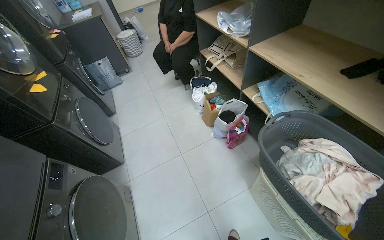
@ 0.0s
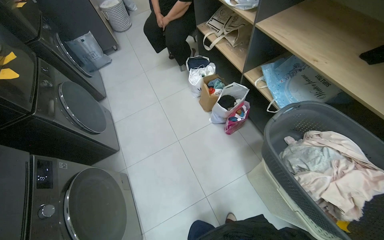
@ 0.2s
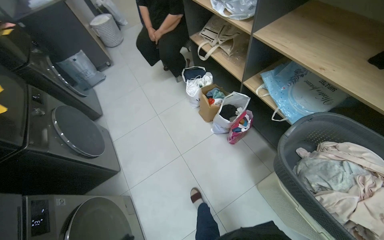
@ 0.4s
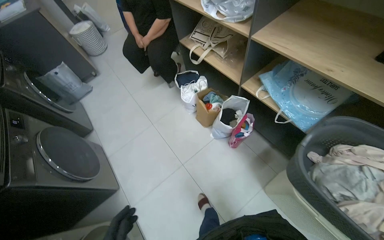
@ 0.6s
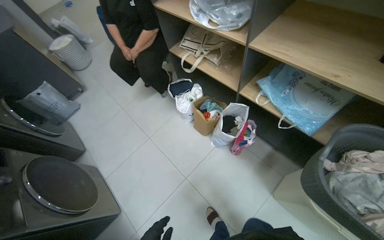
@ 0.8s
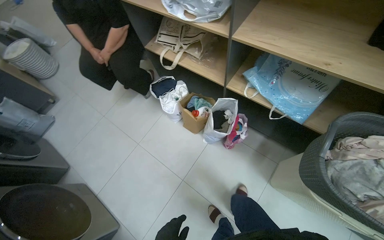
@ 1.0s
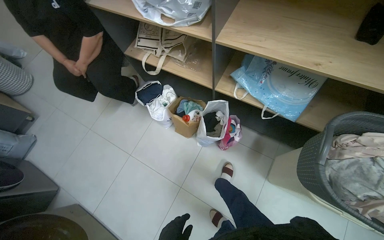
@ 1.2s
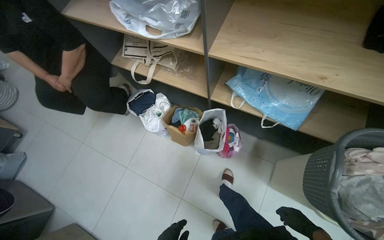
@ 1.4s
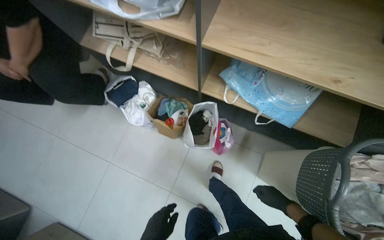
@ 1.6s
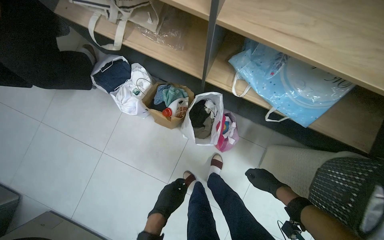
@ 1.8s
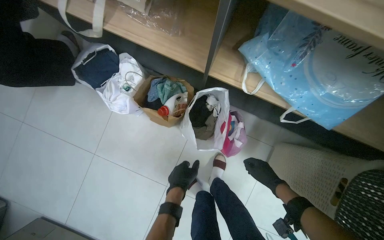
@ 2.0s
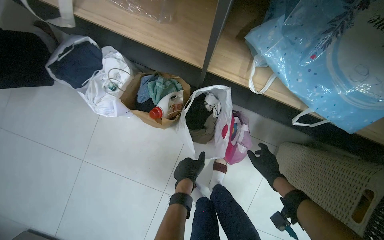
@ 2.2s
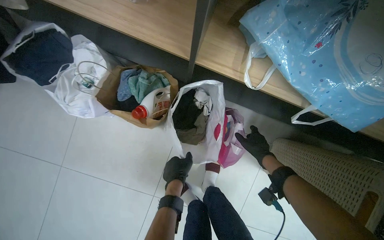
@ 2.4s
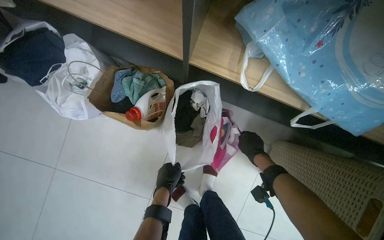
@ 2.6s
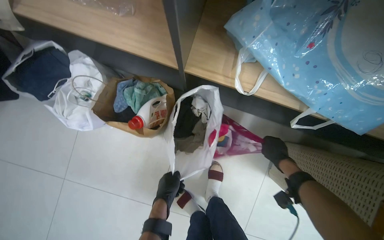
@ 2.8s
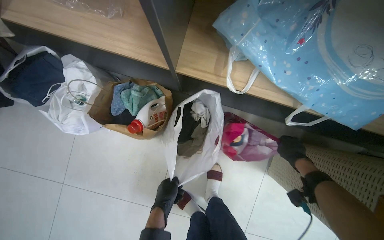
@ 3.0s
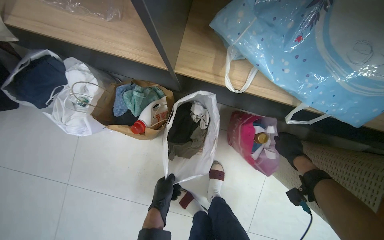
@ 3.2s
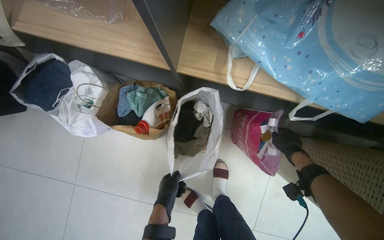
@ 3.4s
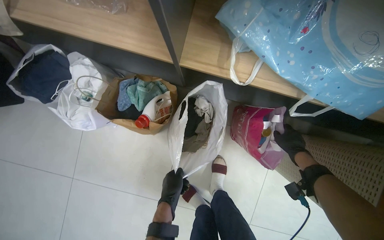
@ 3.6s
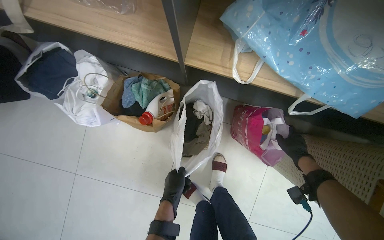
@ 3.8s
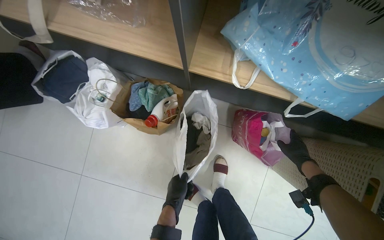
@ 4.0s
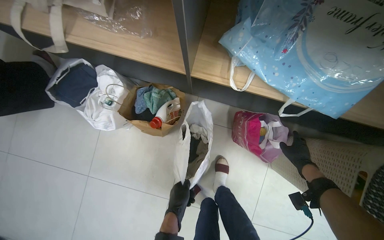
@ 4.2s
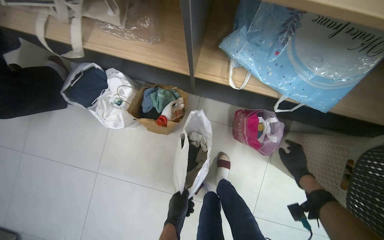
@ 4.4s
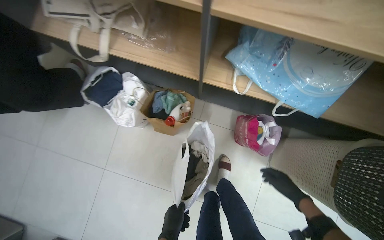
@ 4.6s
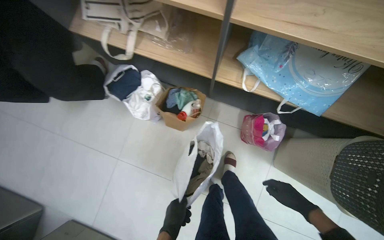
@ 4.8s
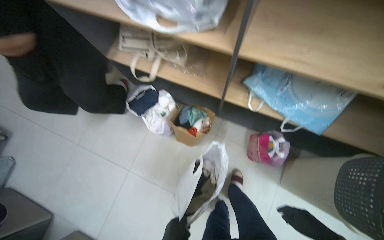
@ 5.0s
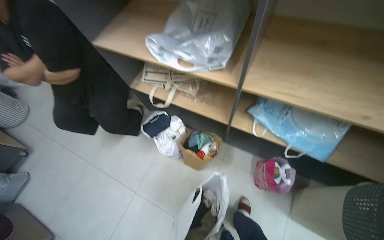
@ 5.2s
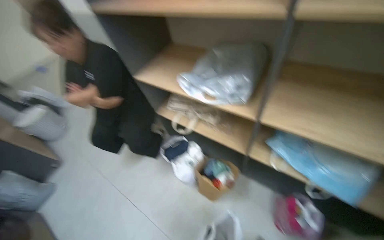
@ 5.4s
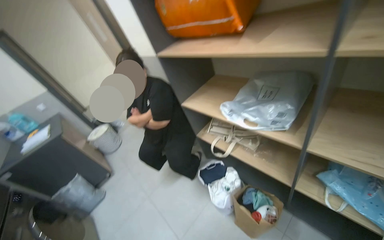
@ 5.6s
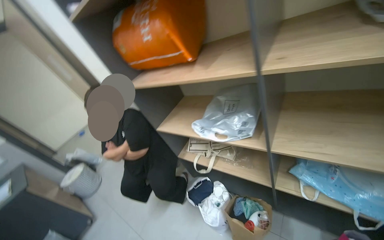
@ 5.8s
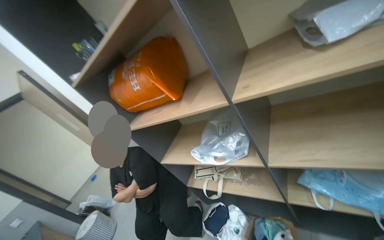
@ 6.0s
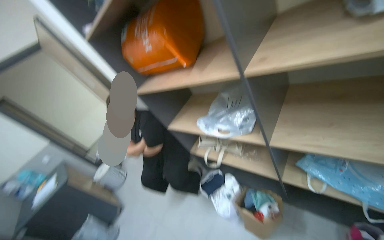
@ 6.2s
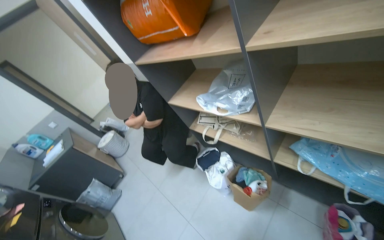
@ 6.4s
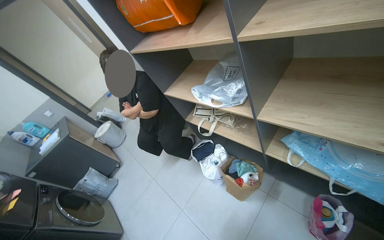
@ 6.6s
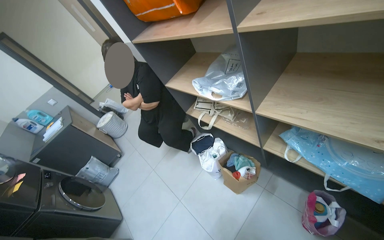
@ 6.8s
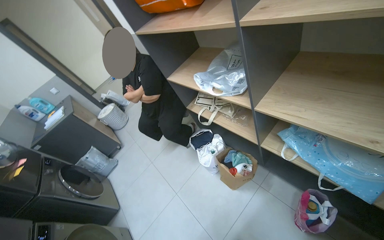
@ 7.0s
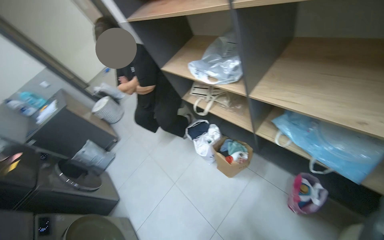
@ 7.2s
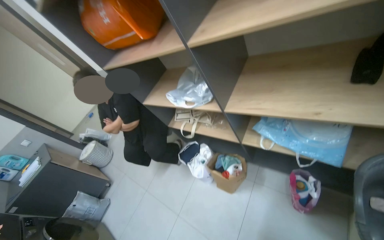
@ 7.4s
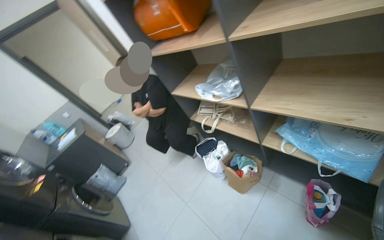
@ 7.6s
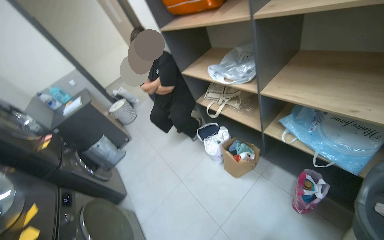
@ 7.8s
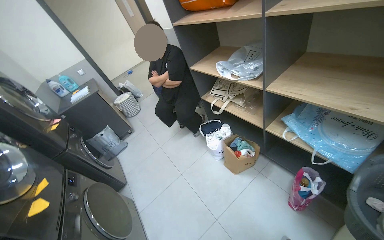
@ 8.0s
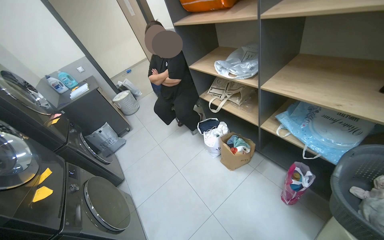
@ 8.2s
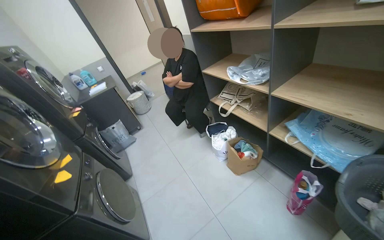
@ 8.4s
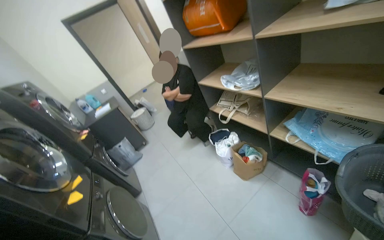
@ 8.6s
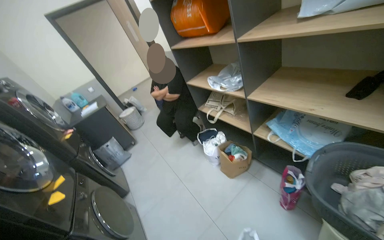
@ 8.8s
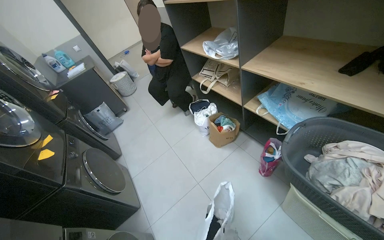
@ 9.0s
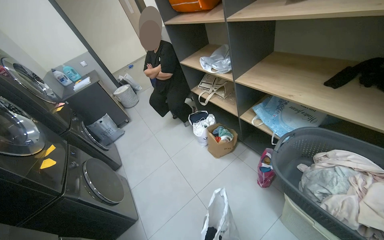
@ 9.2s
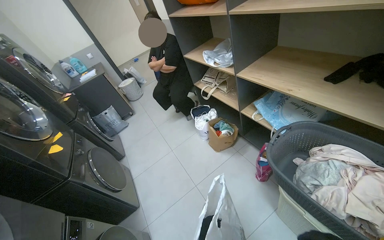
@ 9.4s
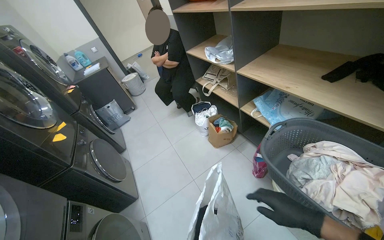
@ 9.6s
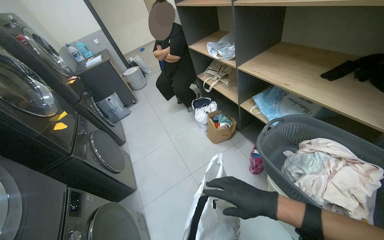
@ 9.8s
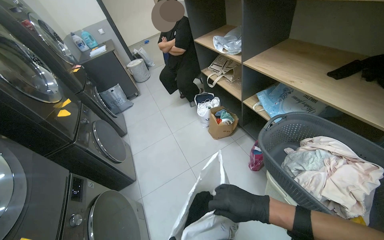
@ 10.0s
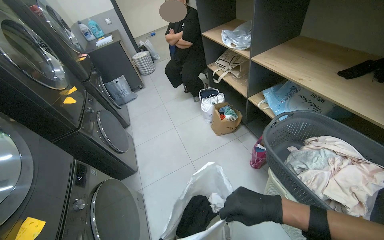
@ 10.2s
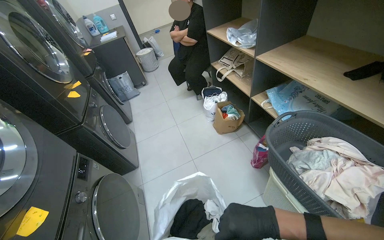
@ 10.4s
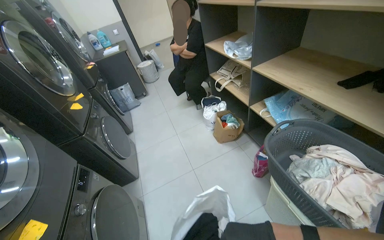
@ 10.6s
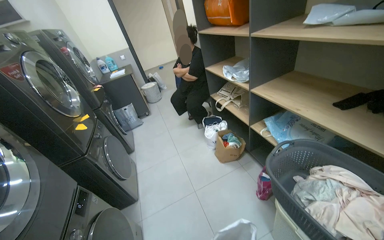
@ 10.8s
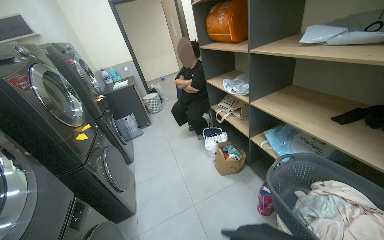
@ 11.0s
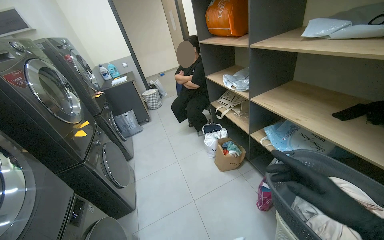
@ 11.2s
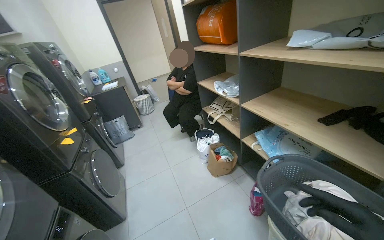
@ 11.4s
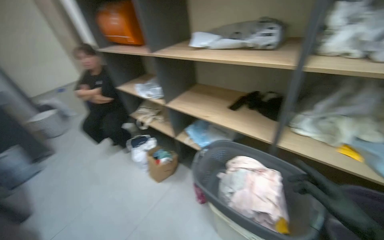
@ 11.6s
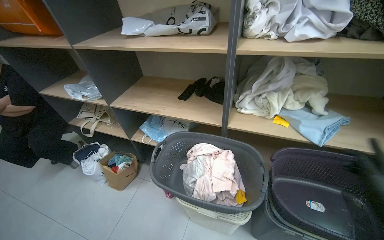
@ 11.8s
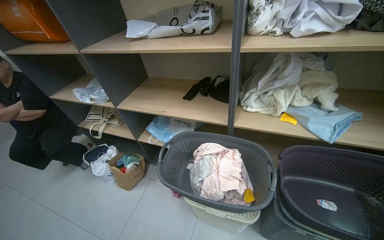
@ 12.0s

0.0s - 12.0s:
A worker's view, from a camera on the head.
Job: managing laundry.
The whole recording: Handling and sorting laundry. The worker moves the laundry basket, then sorts and places clothes into bags and worker takes clothes from the plastic bag and loads them into the laundry machine.
0.0s - 1.6s: The camera is carried approximately 80 cm. The head turns to the right by approximately 40 degrees. The view tips downward by approximately 20 degrees.
1.6s - 3.0s: The camera travels roughly 40 cm. The view tilts approximately 15 degrees downward.
3.0s - 4.4s: The right hand travels down the picture by approximately 10 cm.
4.4s - 6.0s: The wearer moves about 60 cm. The view swings roughly 25 degrees to the left. The camera pitches upward, by about 60 degrees.
6.0s - 7.6s: The view tips downward by roughly 20 degrees.
10.4s - 12.0s: The wearer's head swings approximately 45 degrees to the right. The wearer looks some 10 degrees further upward.

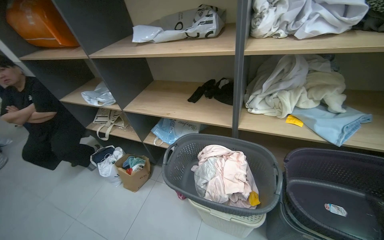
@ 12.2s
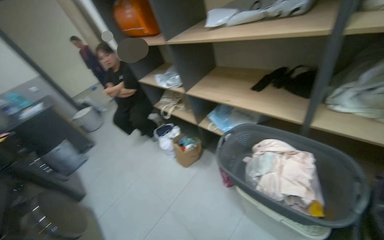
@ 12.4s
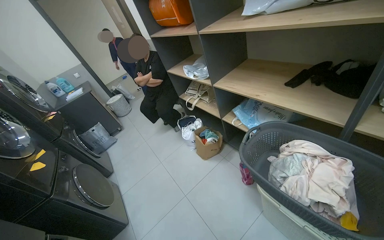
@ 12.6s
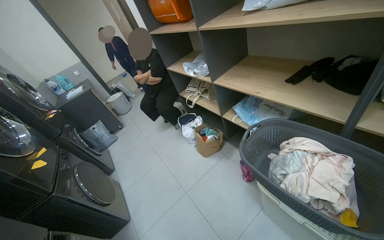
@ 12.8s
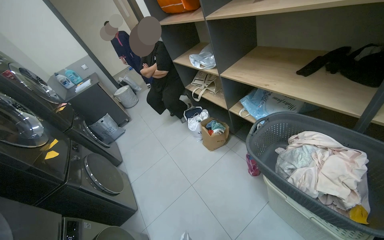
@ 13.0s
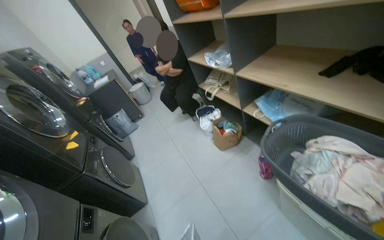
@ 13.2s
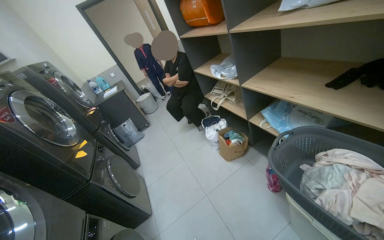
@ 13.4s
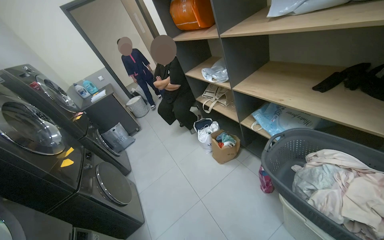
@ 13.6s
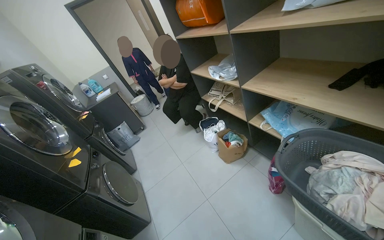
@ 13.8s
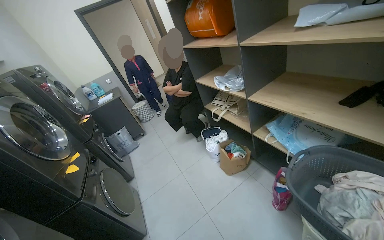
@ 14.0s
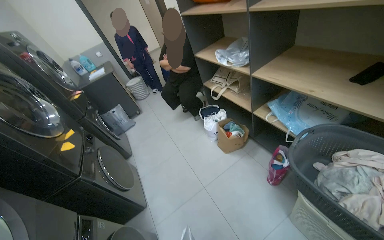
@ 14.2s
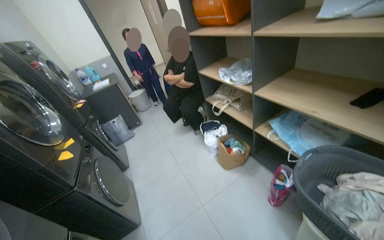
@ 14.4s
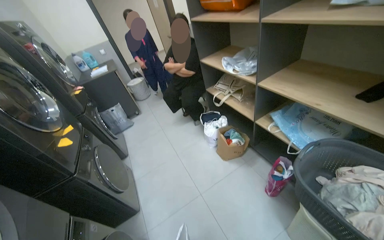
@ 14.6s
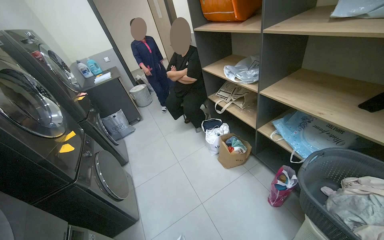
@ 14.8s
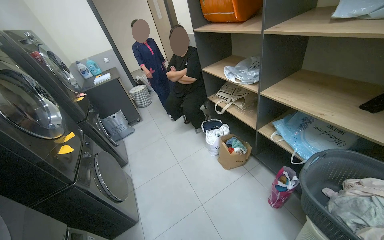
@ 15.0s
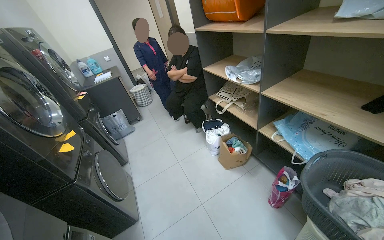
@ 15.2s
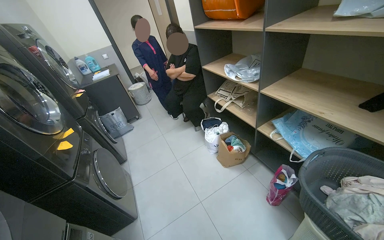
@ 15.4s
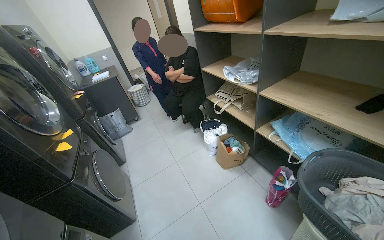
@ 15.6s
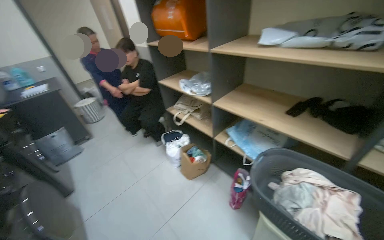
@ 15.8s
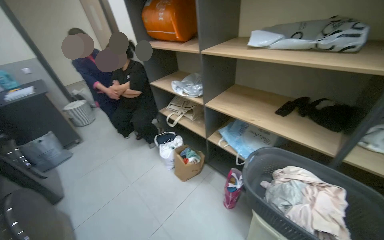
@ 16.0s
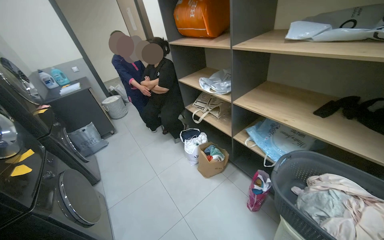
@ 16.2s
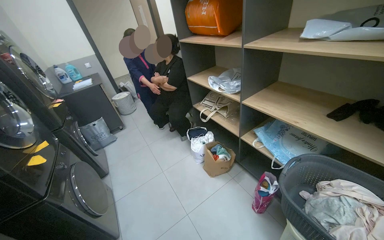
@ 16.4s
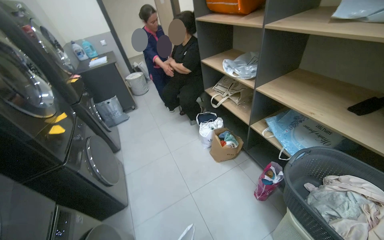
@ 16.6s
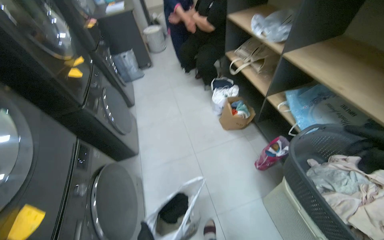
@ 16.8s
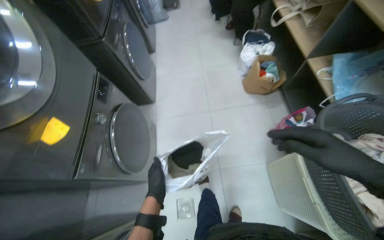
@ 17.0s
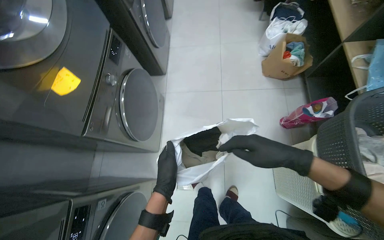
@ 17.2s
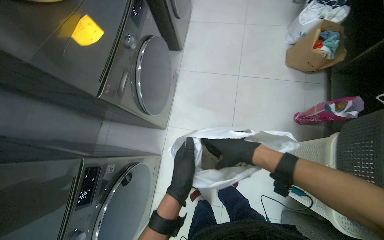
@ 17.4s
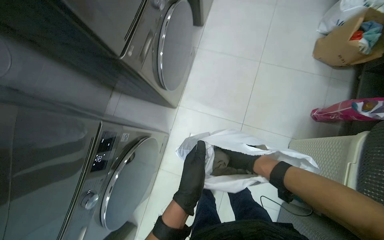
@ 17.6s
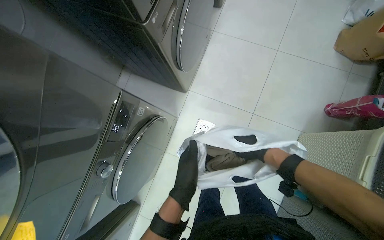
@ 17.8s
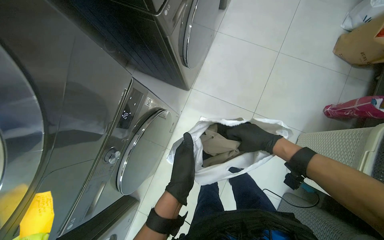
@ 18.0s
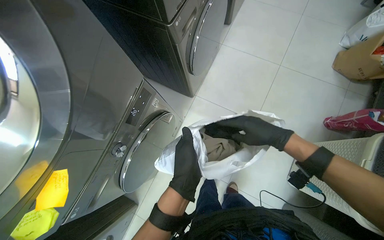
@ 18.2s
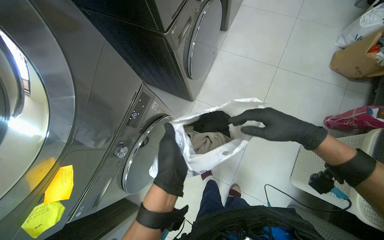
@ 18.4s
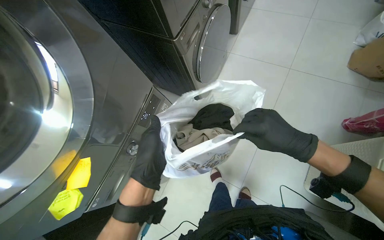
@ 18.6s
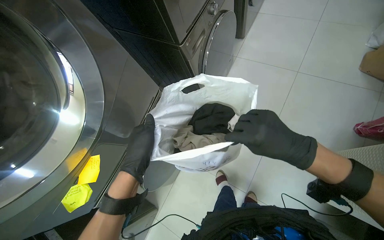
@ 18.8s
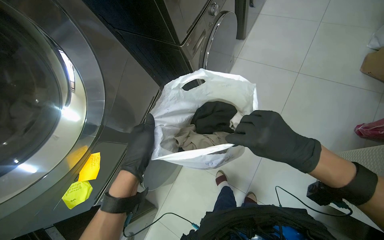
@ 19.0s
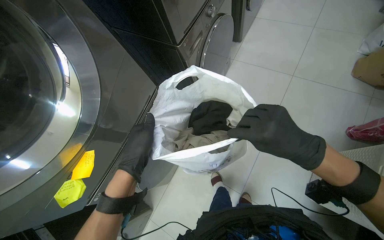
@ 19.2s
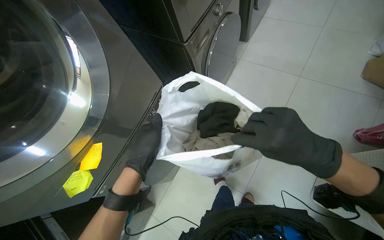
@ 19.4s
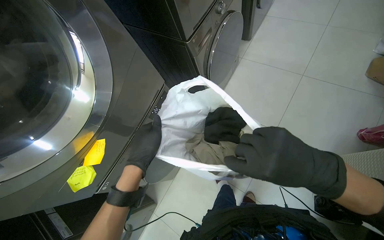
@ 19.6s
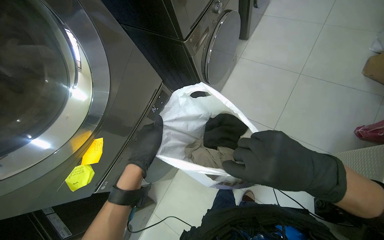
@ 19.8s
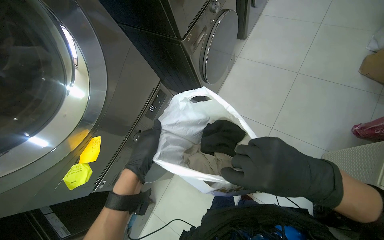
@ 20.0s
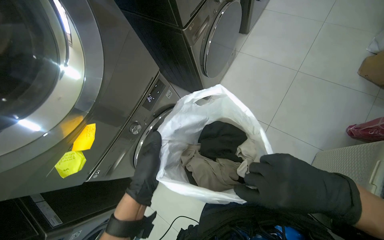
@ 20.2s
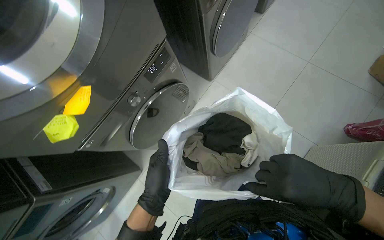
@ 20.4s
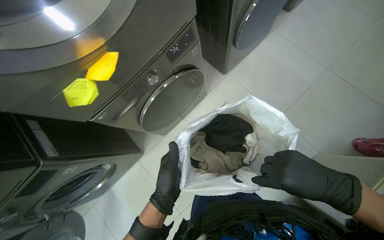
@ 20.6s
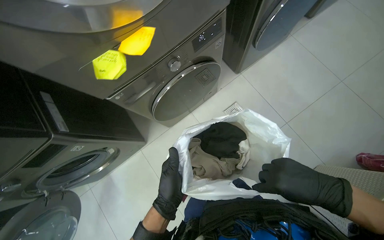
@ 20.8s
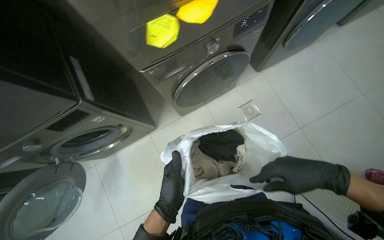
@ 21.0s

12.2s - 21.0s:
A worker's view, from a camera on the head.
Job: managing laundry.
The whole recording: Handling and sorting laundry. The worker moves the laundry basket, then sorts and places clothes into bags and worker takes clothes from the plastic bag and loads them into the laundry machine.
12.2s - 13.6s: The wearer looks about 35 degrees further to the left.
16.6s - 18.0s: The wearer moves some 50 cm. The head rotates approximately 50 degrees to the left. The view tilts roughly 50 degrees downward.
18.0s - 19.6s: The left hand heads to the left, covering approximately 10 cm; the right hand shifts roughly 30 cm nearer to the camera.
19.6s - 21.0s: The wearer looks about 10 degrees further downward. Everything in view rotates roughly 30 degrees clockwise.
